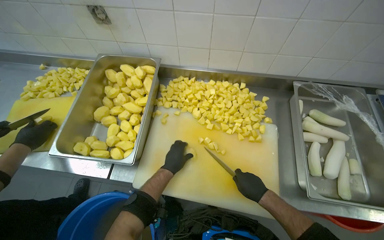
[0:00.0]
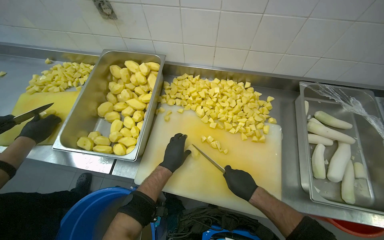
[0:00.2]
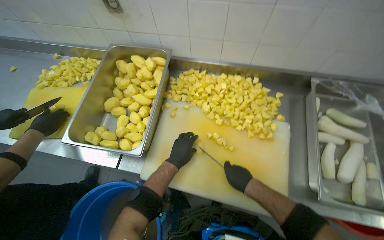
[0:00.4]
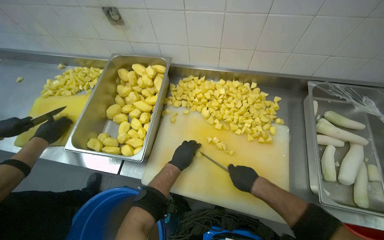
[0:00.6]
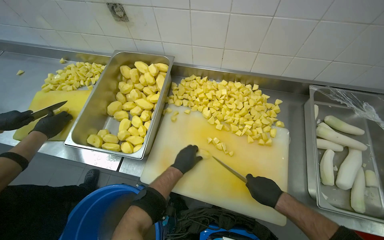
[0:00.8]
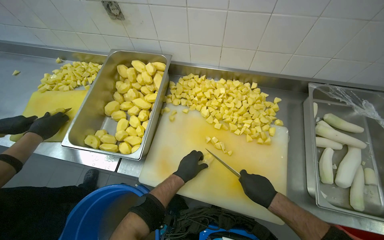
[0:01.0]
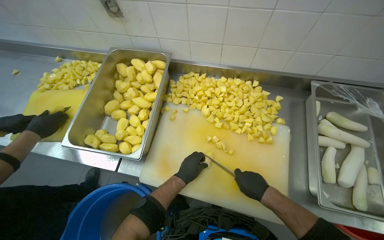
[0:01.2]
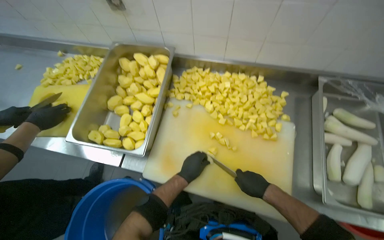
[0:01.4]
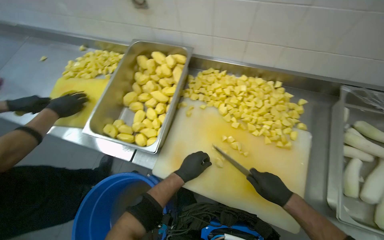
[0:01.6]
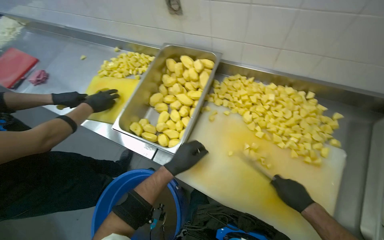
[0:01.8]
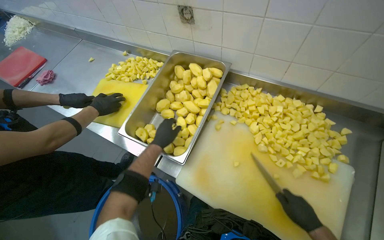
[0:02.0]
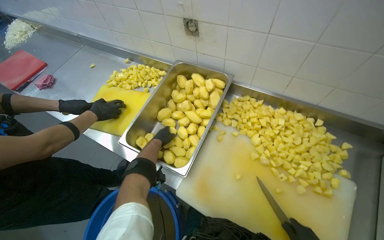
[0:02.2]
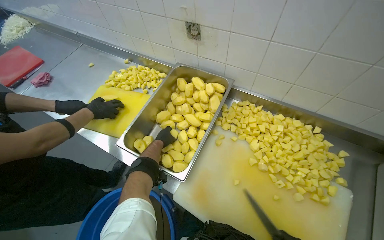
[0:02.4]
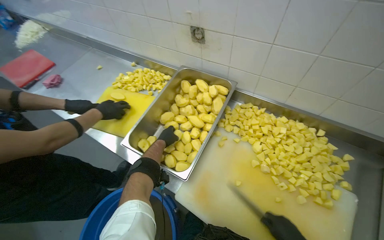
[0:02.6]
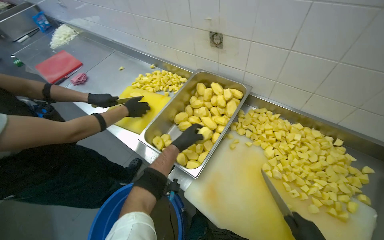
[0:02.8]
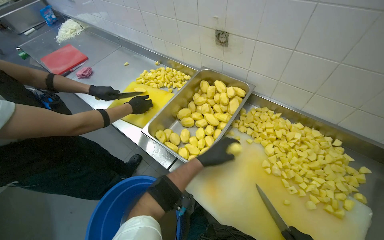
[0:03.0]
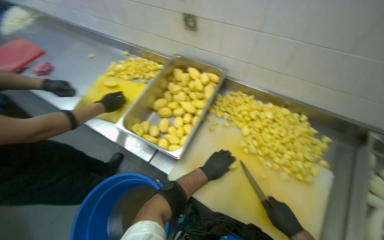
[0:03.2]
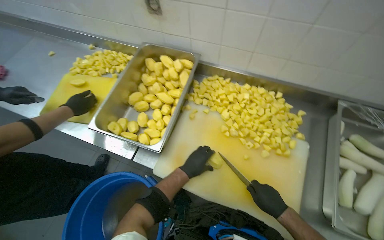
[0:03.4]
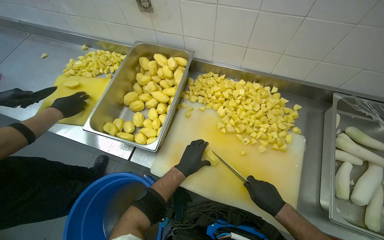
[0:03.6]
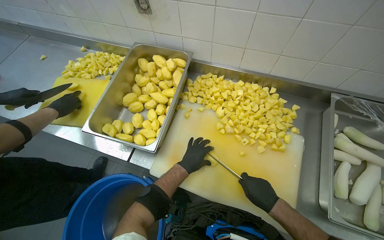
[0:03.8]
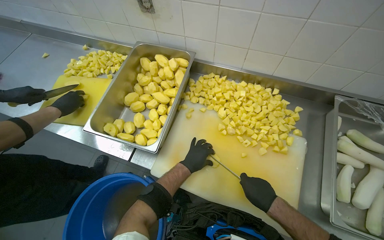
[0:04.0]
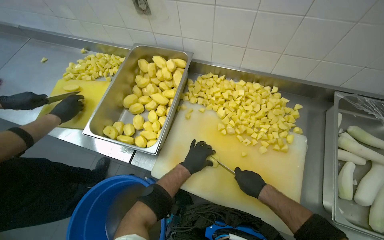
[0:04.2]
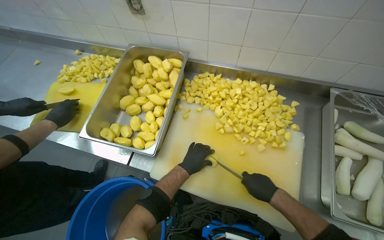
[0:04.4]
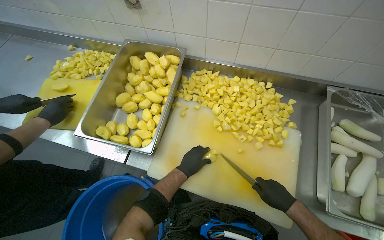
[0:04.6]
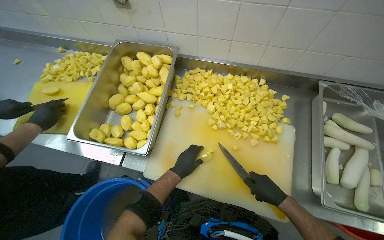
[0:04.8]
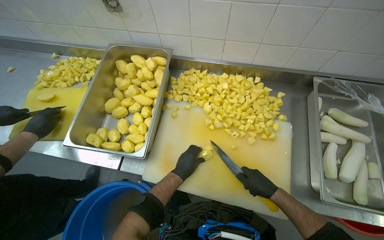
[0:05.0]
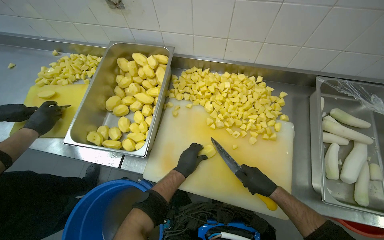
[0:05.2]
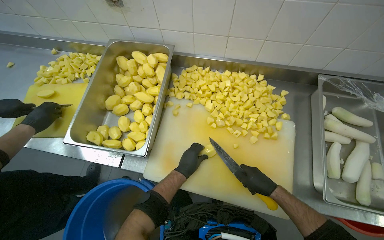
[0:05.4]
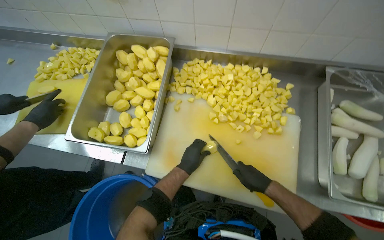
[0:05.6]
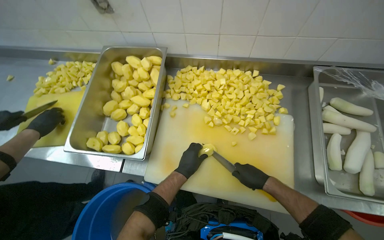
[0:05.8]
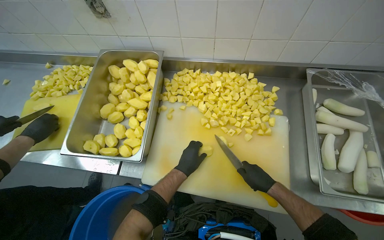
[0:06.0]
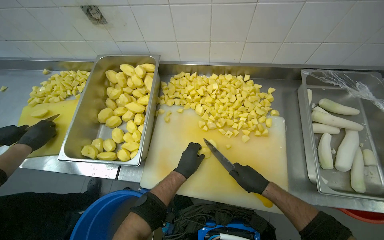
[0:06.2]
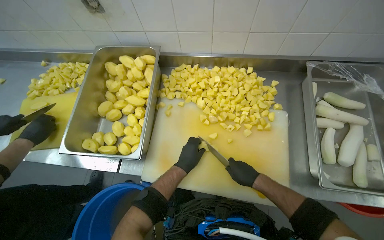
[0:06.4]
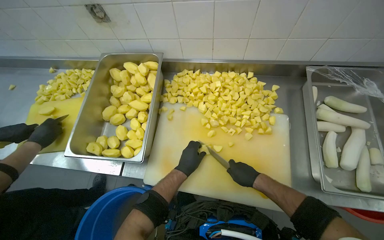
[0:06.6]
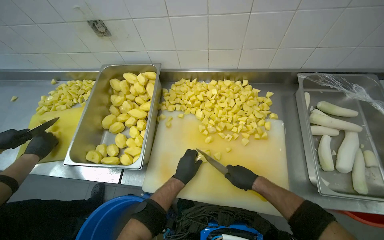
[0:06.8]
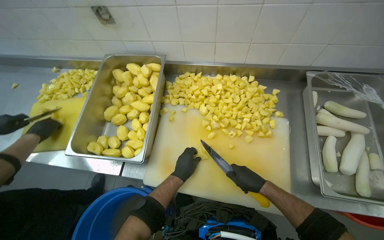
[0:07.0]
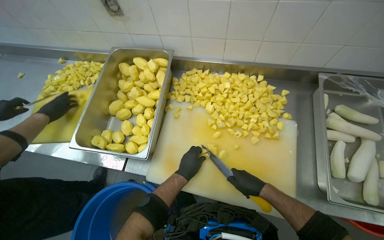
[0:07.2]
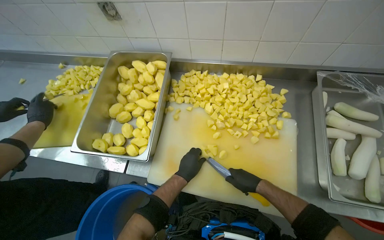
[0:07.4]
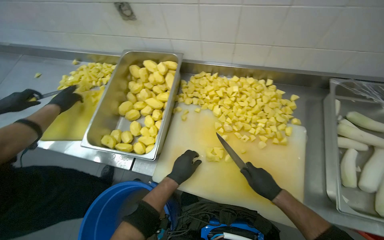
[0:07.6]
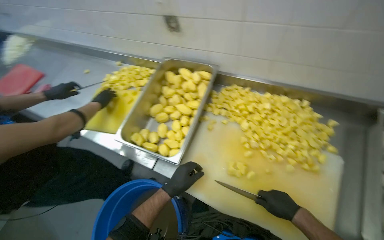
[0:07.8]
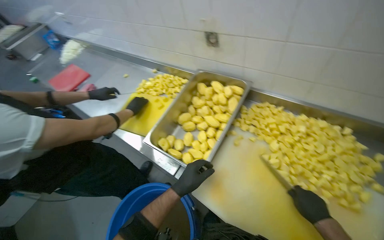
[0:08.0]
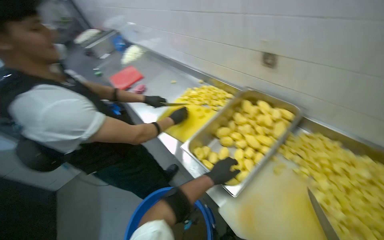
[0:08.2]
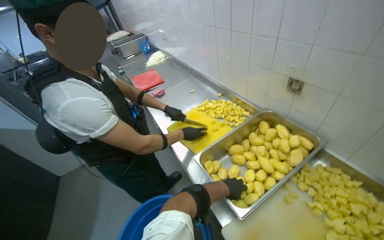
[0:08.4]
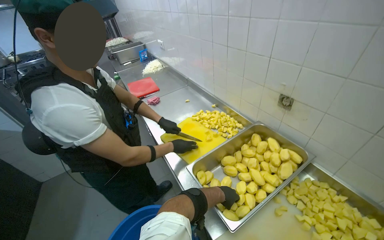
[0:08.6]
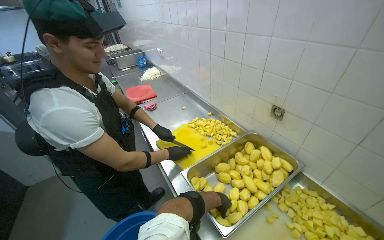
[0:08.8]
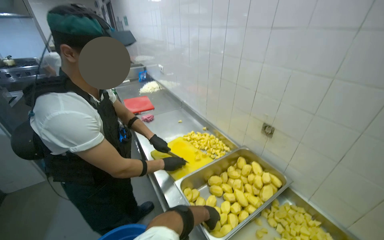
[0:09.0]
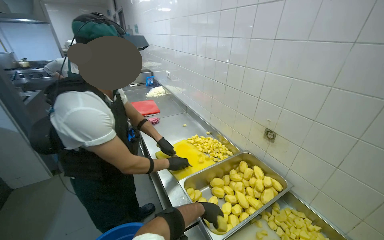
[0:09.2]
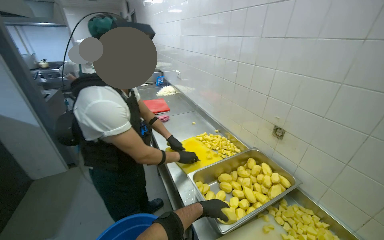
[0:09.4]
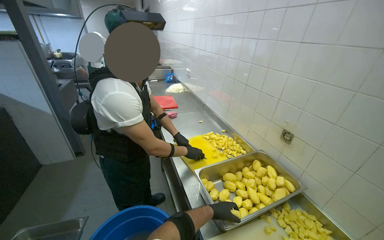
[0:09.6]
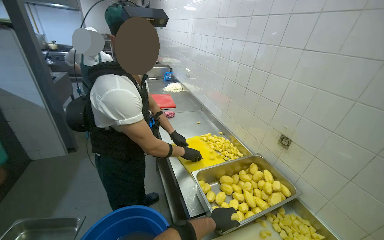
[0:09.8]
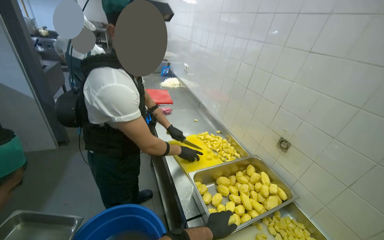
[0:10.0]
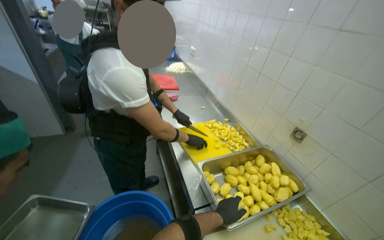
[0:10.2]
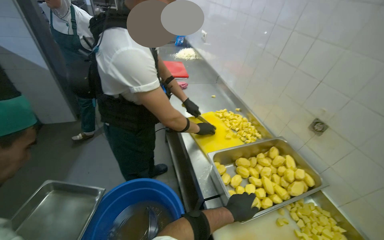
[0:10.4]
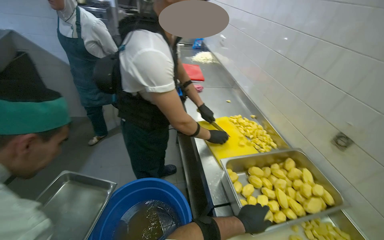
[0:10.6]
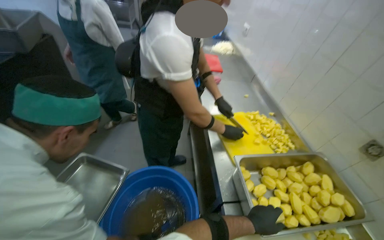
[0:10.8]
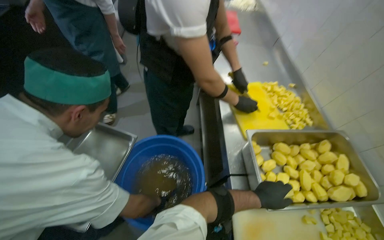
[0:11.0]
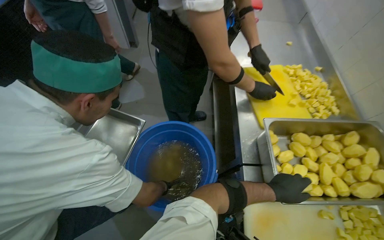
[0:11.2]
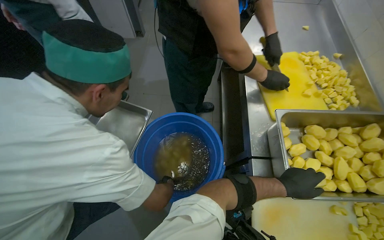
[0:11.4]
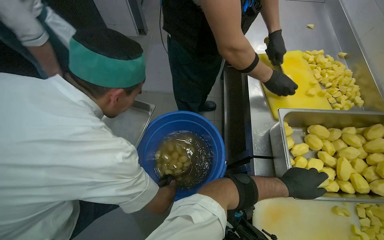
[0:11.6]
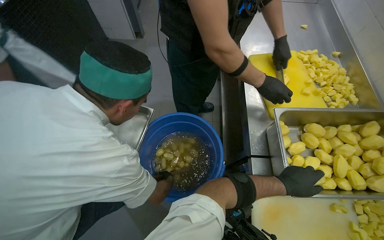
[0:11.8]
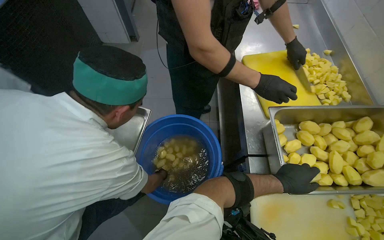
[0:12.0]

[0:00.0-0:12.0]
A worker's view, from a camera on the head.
Job: preparing food.
The whole recording: Cutting potatoes into pieces. The worker cuts peeled potatoes into smaller pieces on a cutting board.
0:00.0 to 0:01.6: The hands stay close to where they were, moving slightly.
0:01.6 to 0:03.0: The left hand moves up the picture, about 15 cm, and reaches about 20 cm farther from the camera, then returns.
0:03.0 to 0:04.4: The wearer's head swings about 20 degrees to the right.
0:04.4 to 0:07.6: The hands work in one place, with small movements.
0:07.6 to 0:09.0: The wearer looks roughly 50 degrees further to the left. The view tips upward by some 25 degrees.
0:09.0 to 0:10.4: The left hand travels nearer to the camera by some 10 cm.
0:10.4 to 0:12.0: The head turns to the left by some 20 degrees. The wearer looks about 20 degrees further downward.

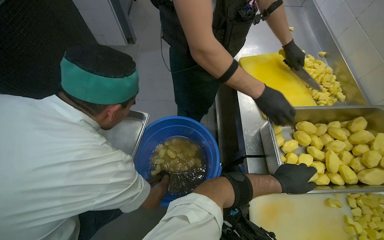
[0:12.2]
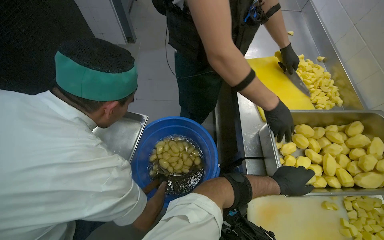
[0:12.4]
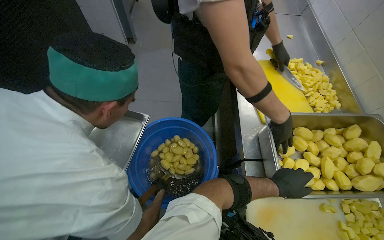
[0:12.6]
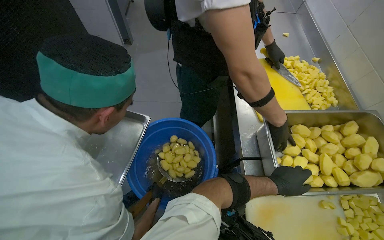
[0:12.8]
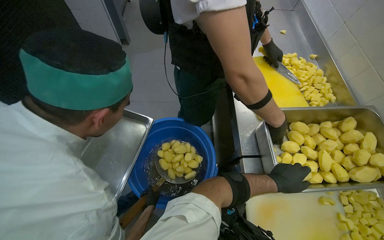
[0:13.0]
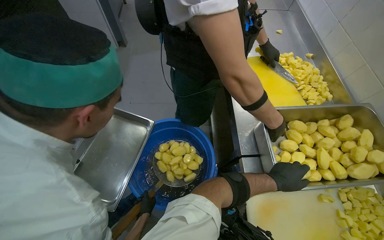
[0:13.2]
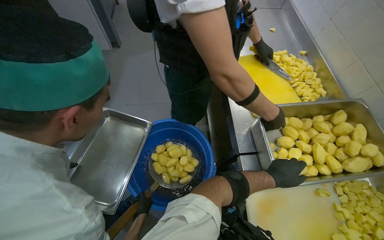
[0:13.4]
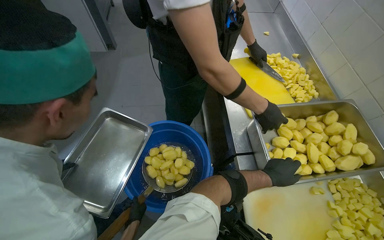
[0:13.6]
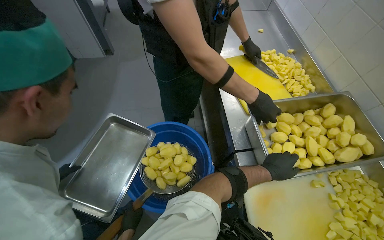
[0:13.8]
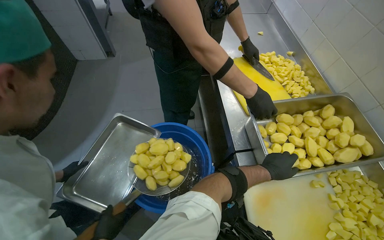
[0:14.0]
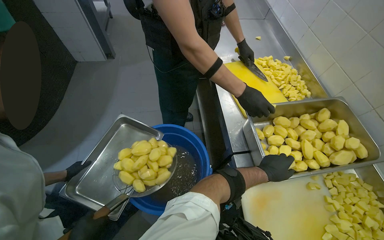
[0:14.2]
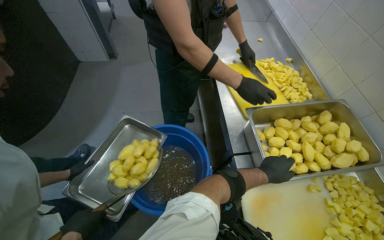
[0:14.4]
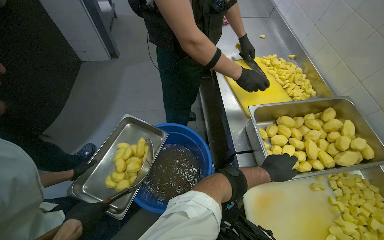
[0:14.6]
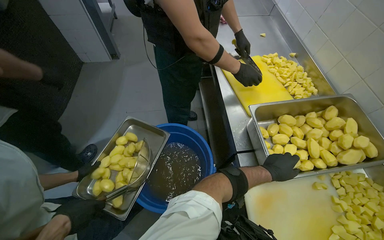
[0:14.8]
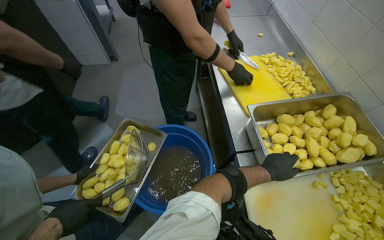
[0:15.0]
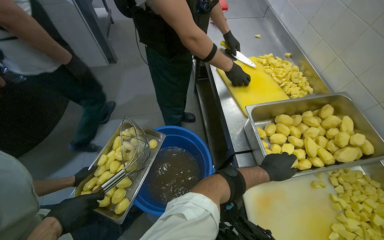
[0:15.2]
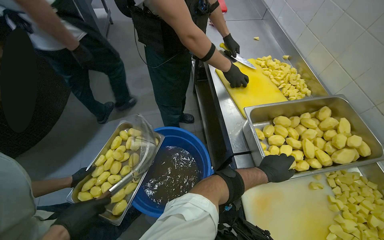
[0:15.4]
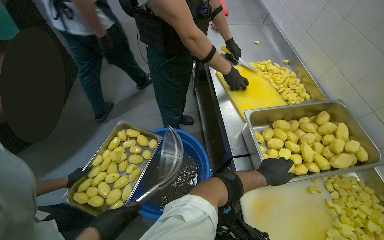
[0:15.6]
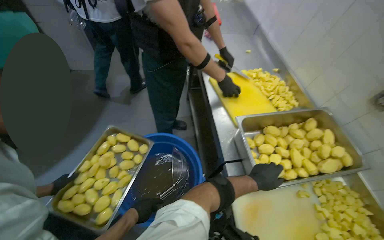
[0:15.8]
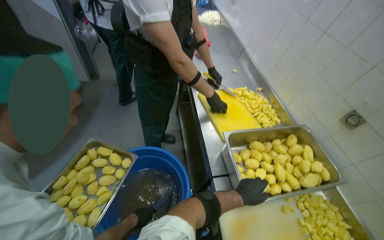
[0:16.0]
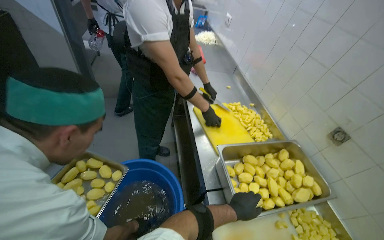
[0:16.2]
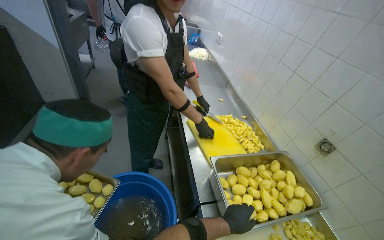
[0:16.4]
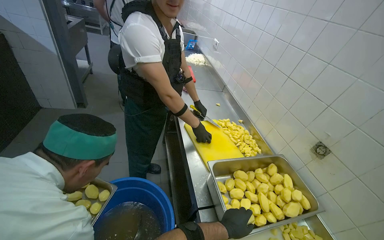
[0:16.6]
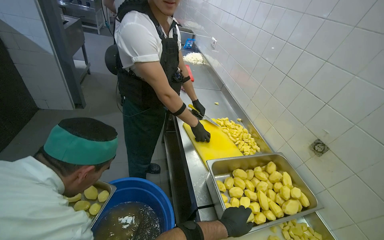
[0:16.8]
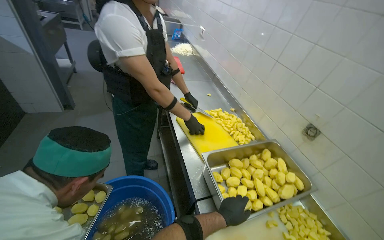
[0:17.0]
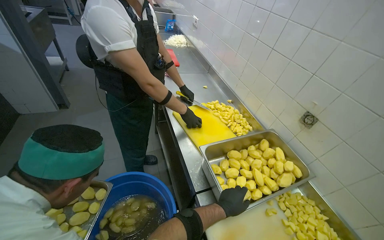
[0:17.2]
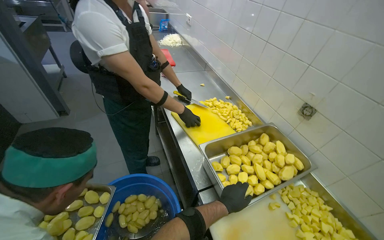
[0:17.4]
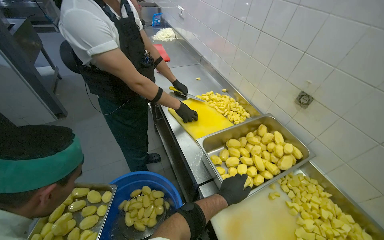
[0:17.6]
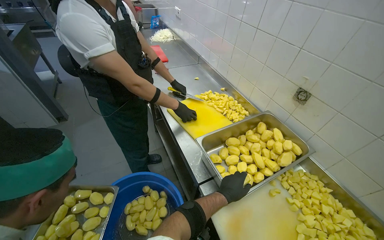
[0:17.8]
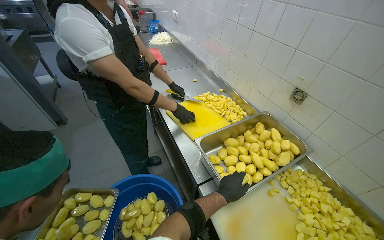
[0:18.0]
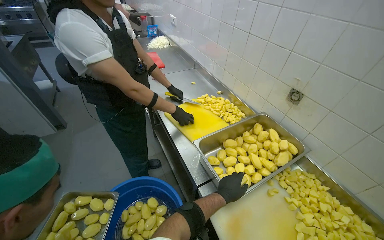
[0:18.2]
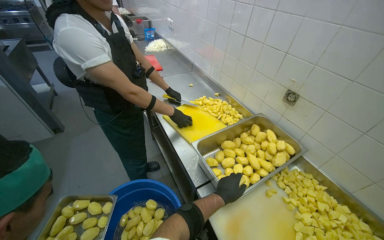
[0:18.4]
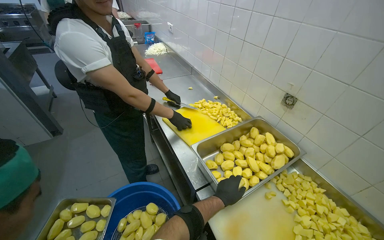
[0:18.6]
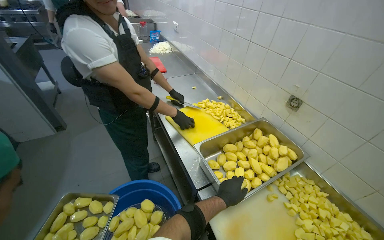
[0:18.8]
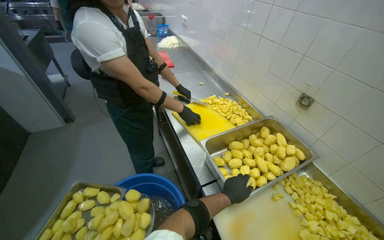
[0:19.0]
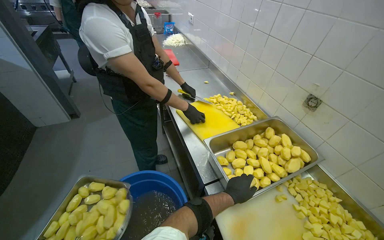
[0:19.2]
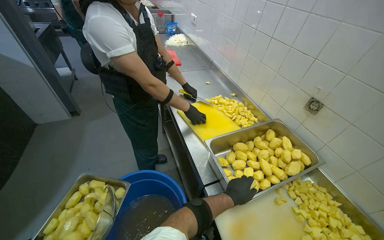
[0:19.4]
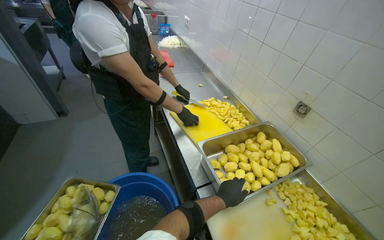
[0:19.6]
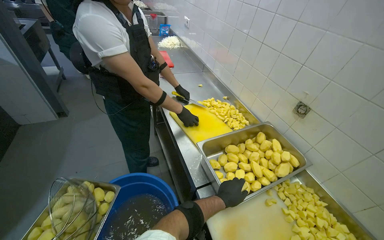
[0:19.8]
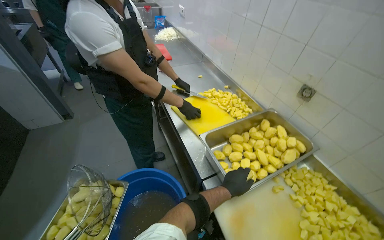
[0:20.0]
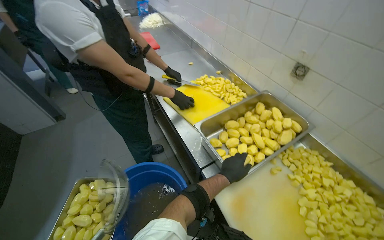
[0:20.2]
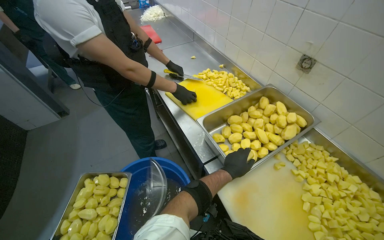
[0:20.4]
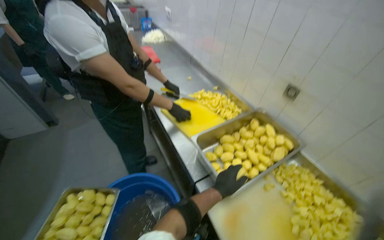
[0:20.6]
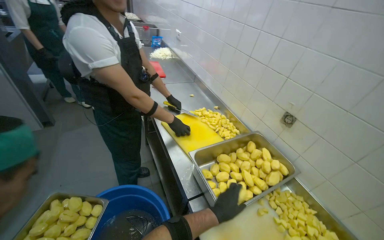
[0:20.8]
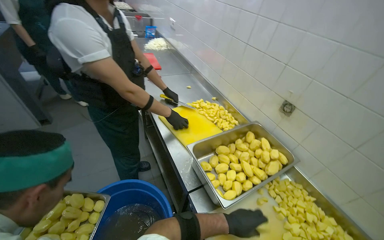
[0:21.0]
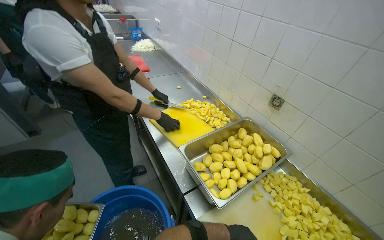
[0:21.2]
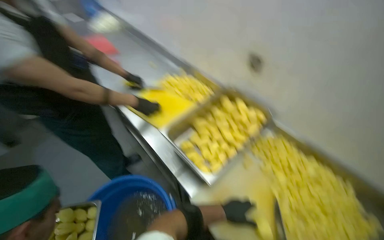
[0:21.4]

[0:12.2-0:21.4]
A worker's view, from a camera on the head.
Job: preparing food.
The whole recording: Cutting potatoes into pieces. The worker cuts peeled potatoes into smaller pieces on a cutting board.
0:15.2 to 0:16.8: The camera pitches upward, by roughly 20 degrees.
0:18.4 to 0:19.8: The hands are busy where they are.
0:19.8 to 0:21.4: The left hand is displaced down the picture and farther from the camera by some 20 cm.
